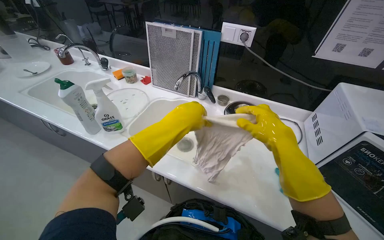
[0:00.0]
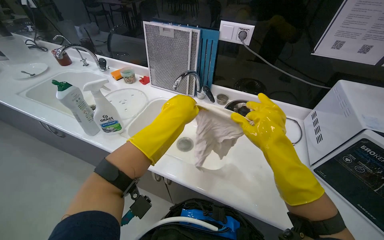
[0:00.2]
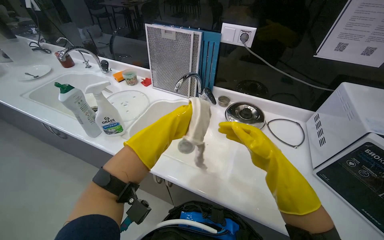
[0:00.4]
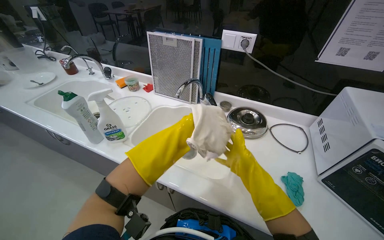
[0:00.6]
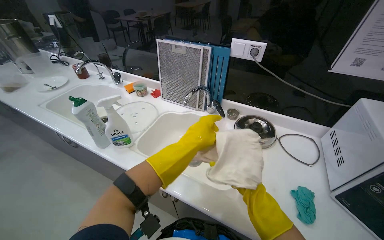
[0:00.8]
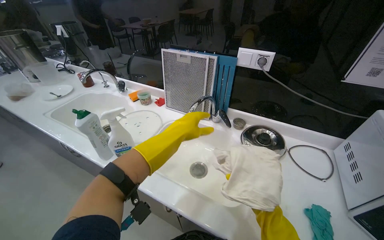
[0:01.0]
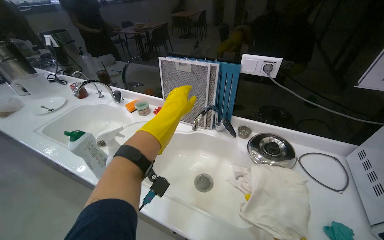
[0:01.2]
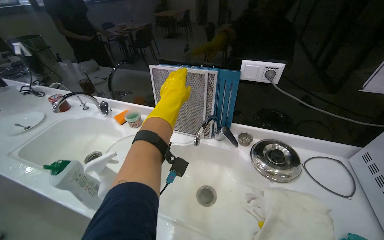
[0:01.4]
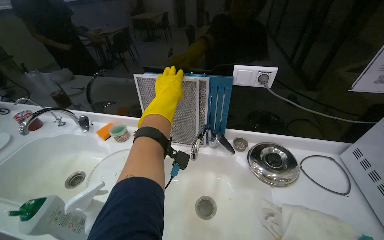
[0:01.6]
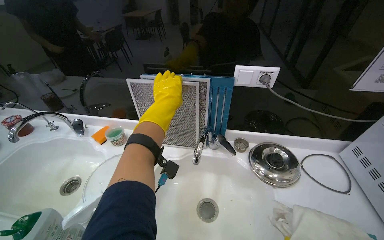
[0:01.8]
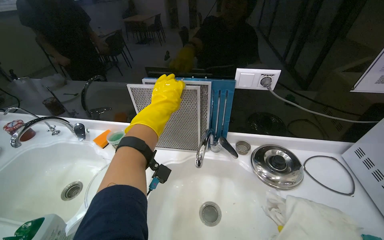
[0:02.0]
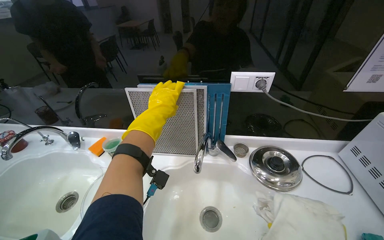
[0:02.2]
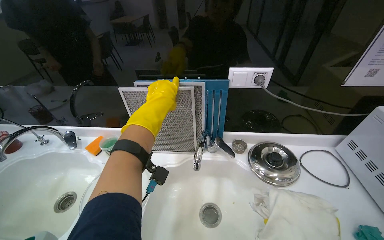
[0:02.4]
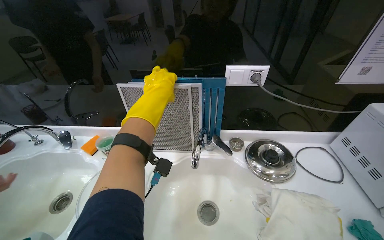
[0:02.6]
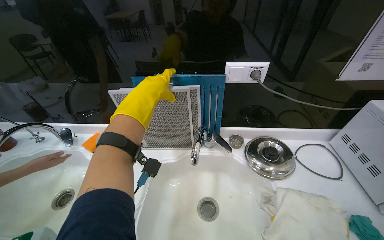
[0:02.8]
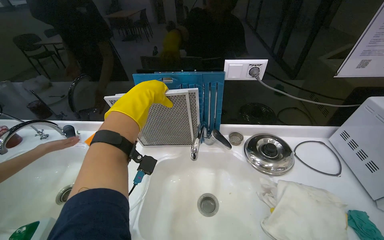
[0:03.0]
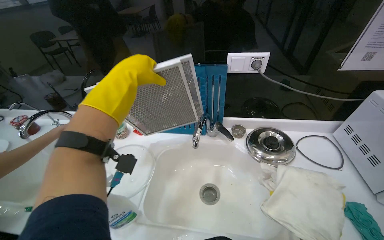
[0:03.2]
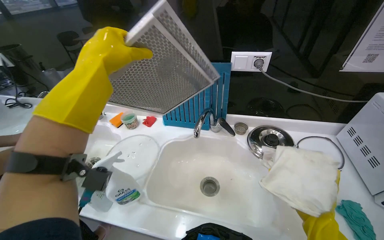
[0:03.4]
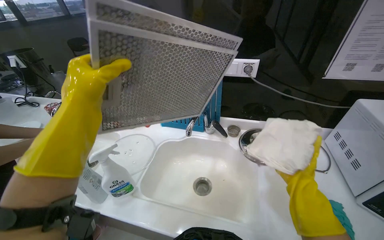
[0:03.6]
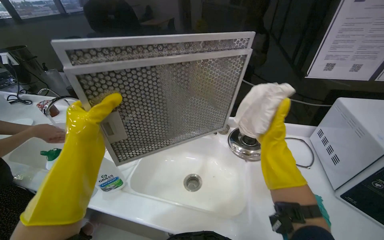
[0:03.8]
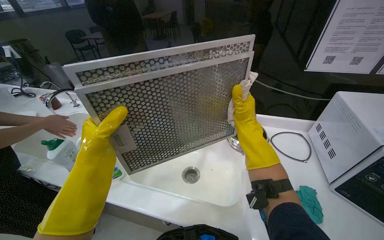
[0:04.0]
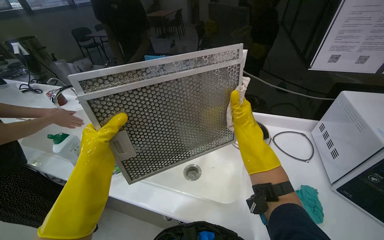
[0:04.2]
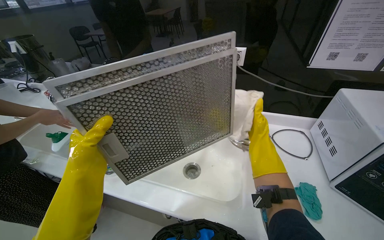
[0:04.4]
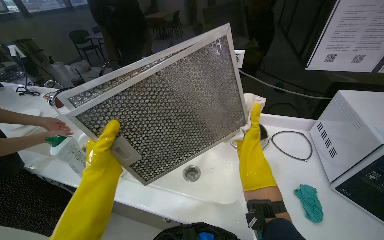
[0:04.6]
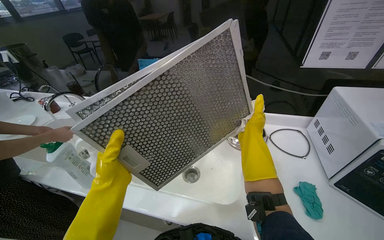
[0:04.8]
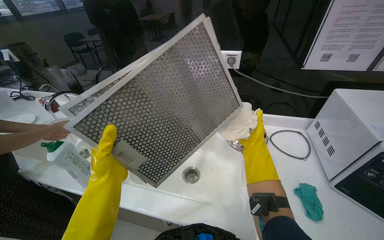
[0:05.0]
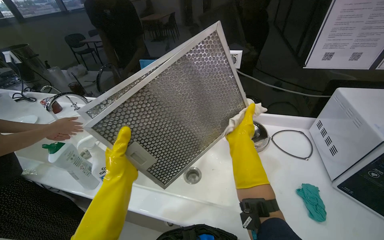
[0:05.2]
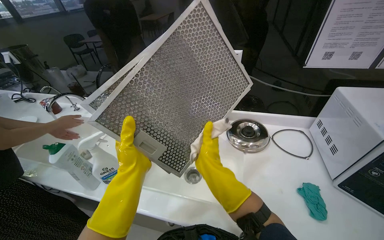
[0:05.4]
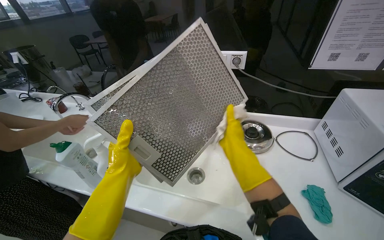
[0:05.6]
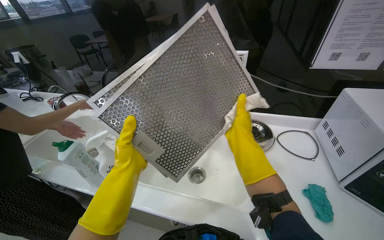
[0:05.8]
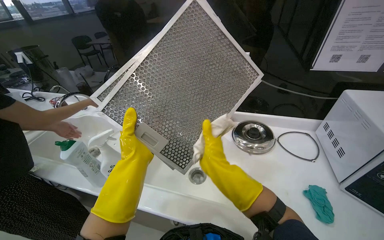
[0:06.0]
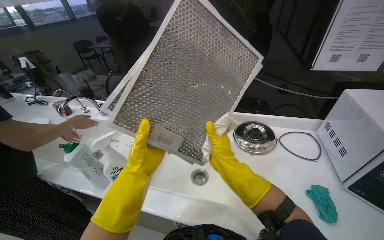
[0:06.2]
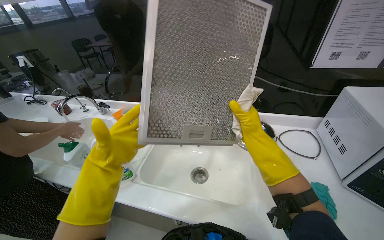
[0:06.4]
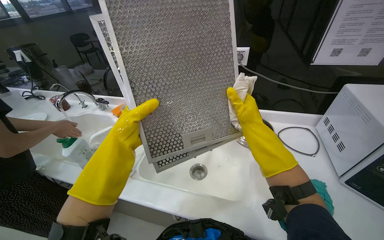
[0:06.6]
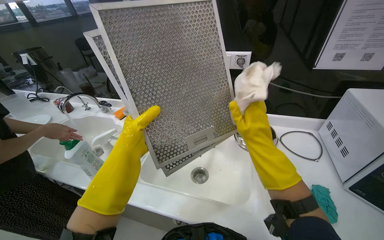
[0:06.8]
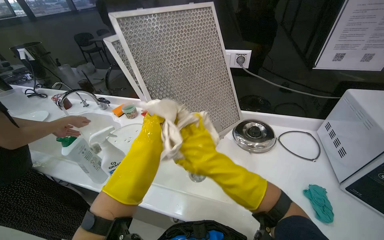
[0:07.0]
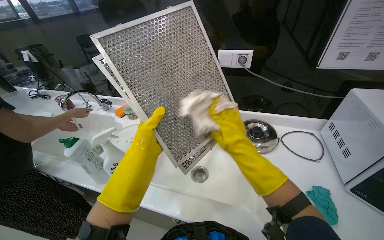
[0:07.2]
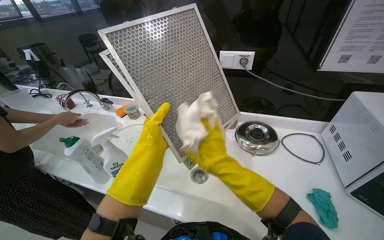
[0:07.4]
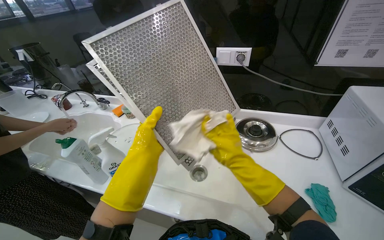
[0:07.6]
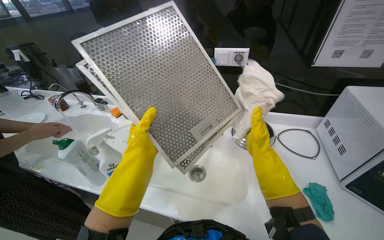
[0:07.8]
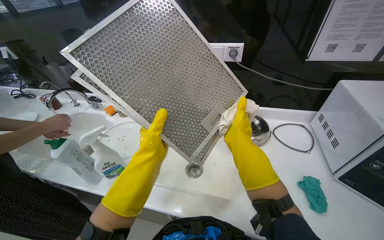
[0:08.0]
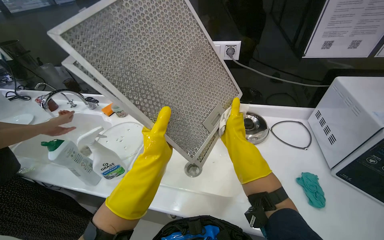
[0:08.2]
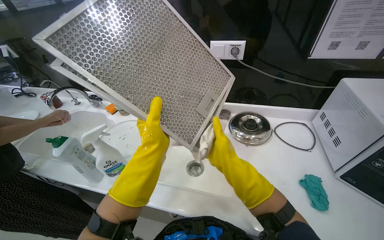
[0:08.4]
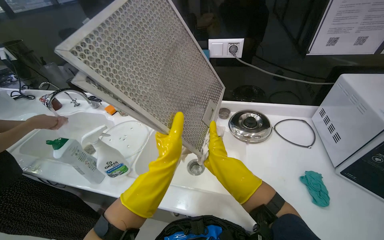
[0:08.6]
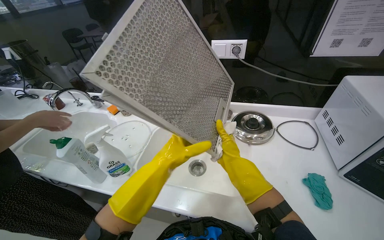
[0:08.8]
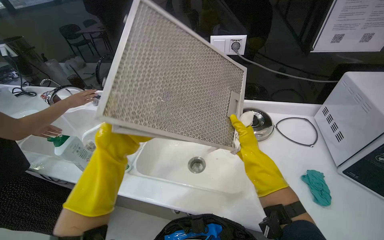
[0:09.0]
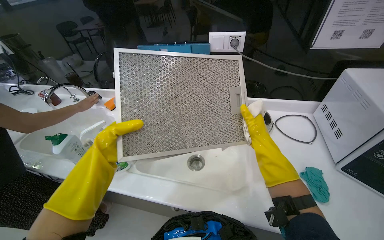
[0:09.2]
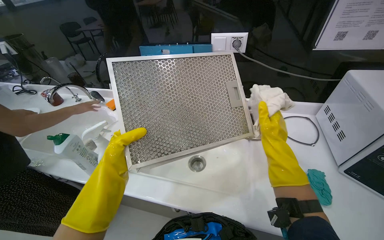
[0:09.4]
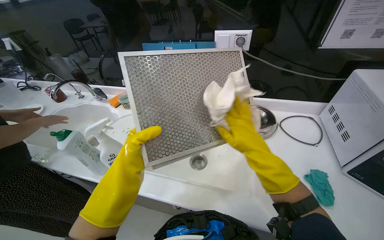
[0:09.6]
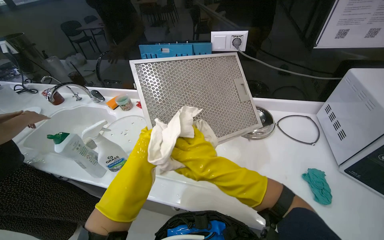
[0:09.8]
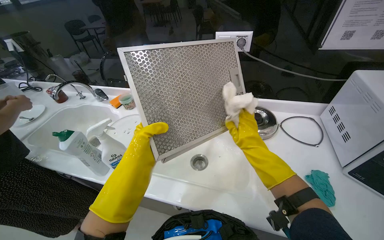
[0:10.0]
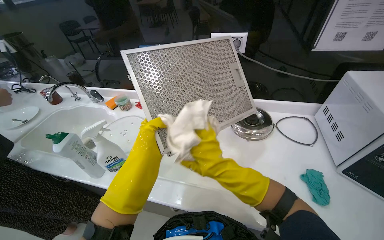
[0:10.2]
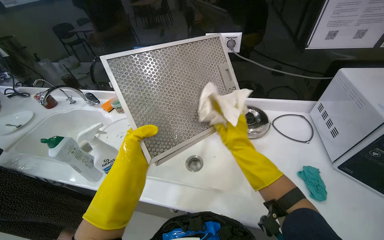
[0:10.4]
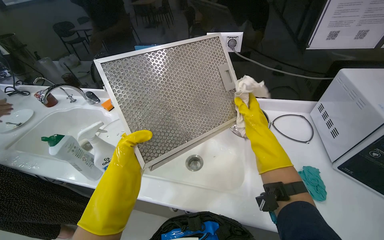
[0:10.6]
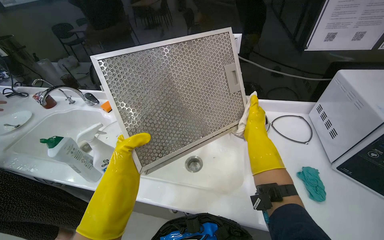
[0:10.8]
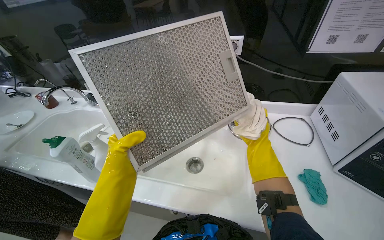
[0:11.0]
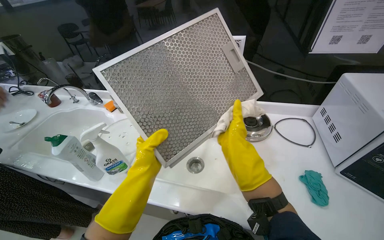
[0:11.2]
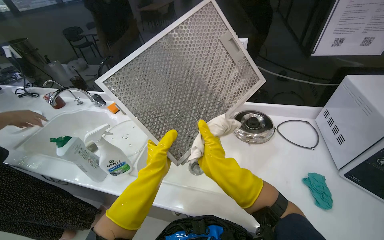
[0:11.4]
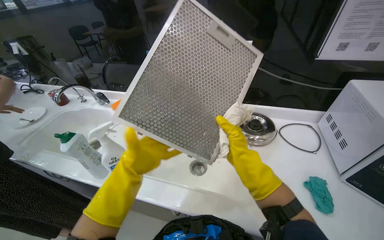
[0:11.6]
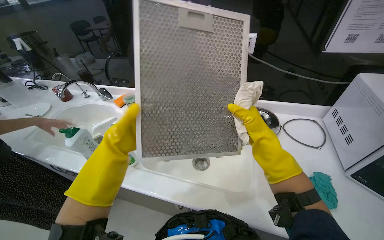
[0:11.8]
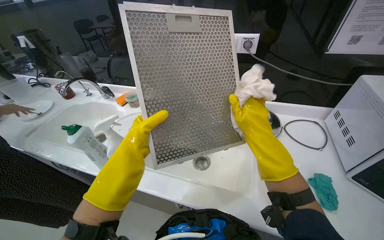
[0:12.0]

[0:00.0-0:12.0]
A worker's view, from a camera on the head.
Job: cleaning kitchen.
The whole recording: Cleaning and installing range hood filters. The worker cleans and installs metal and blue filters for the range hood.
0.0 to 1.6 s: The left hand heads up the picture and farther from the camera, covering roughly 40 cm.
3.0 to 4.4 s: The left hand is displaced down the picture by some 35 cm.
4.4 to 6.0 s: The right hand goes approximately 20 cm to the left and nearer to the camera.
6.0 to 7.6 s: The right hand moves roughly 10 cm up the picture and comes back.
7.6 to 9.0 s: The right hand goes left and right, roughly 15 cm each way, reversing 2 times.
9.0 to 10.4 s: The right hand goes left and right, about 15 cm each way, reversing 3 times.
10.4 to 12.0 s: The right hand moves roughly 15 cm farther from the camera and comes back.

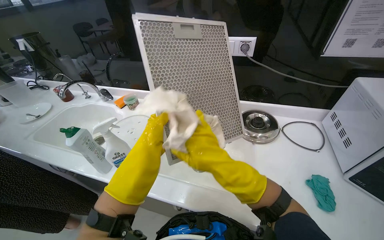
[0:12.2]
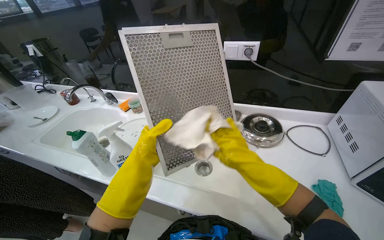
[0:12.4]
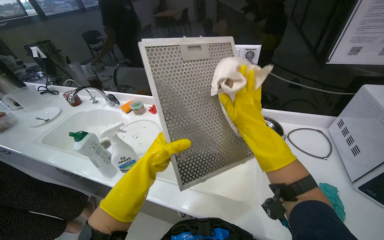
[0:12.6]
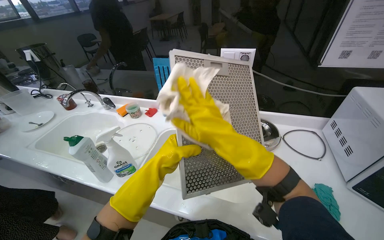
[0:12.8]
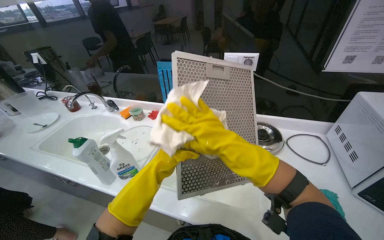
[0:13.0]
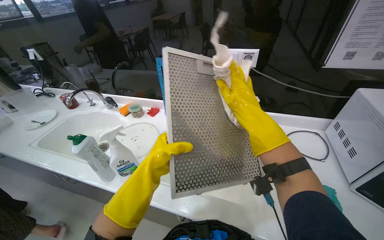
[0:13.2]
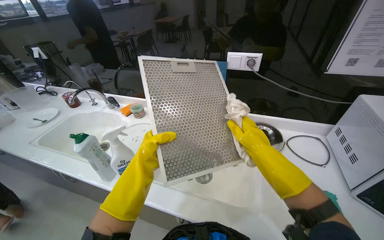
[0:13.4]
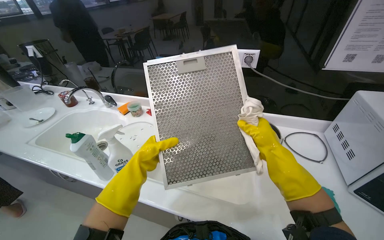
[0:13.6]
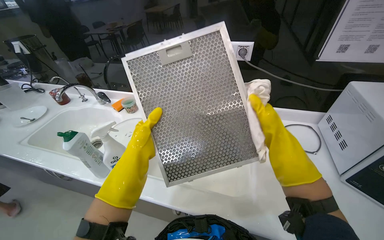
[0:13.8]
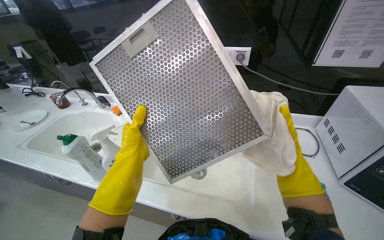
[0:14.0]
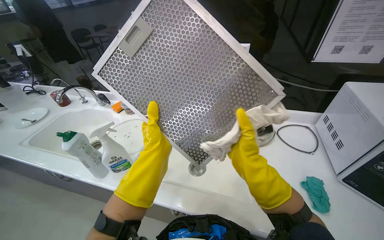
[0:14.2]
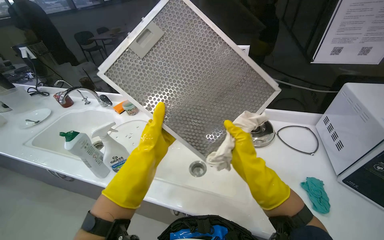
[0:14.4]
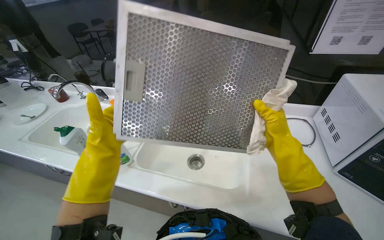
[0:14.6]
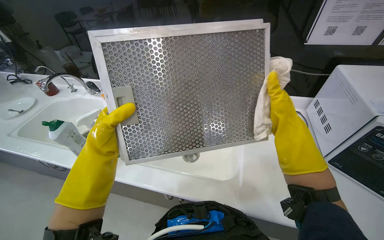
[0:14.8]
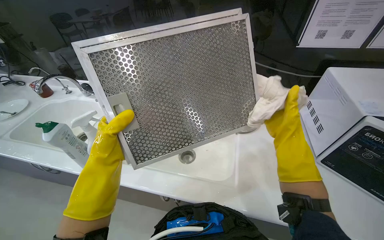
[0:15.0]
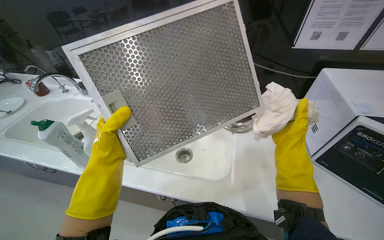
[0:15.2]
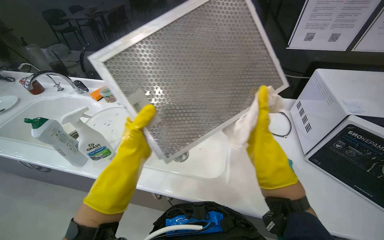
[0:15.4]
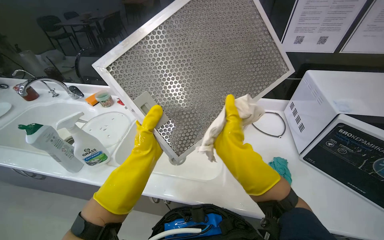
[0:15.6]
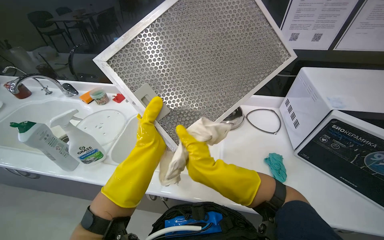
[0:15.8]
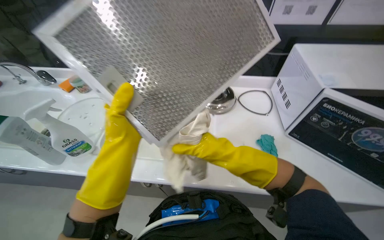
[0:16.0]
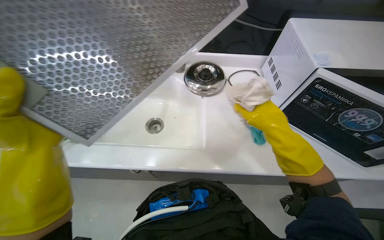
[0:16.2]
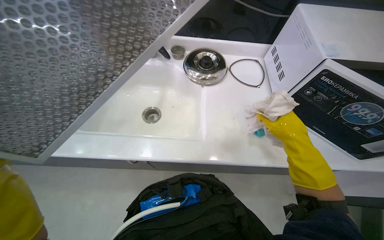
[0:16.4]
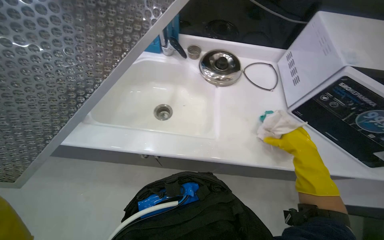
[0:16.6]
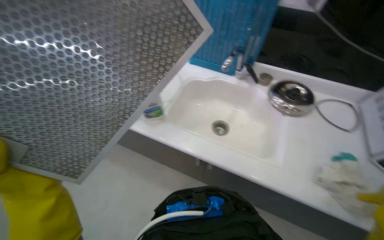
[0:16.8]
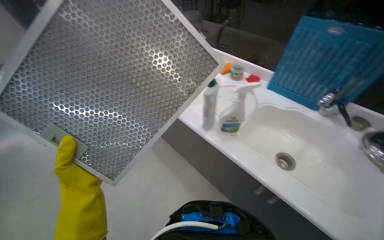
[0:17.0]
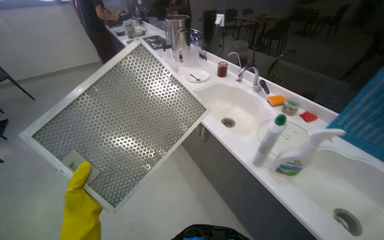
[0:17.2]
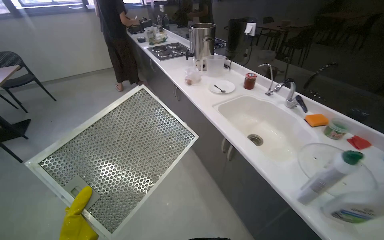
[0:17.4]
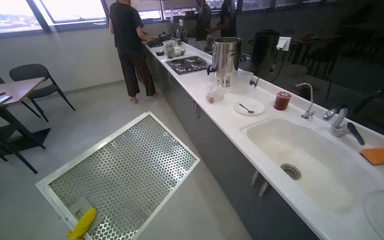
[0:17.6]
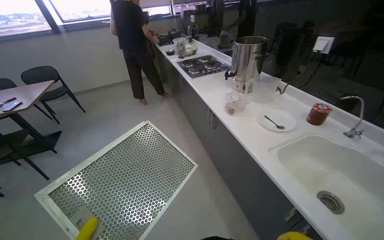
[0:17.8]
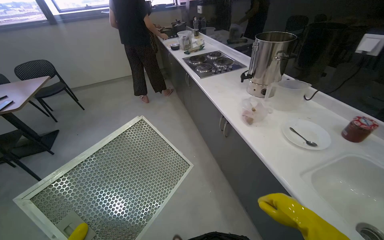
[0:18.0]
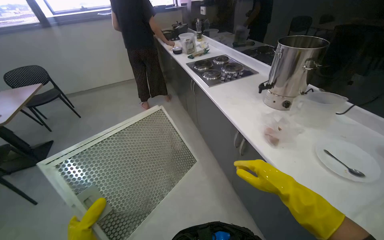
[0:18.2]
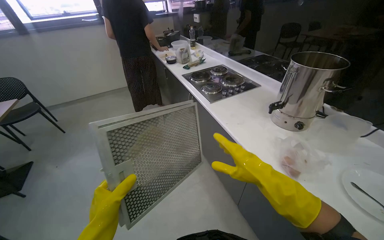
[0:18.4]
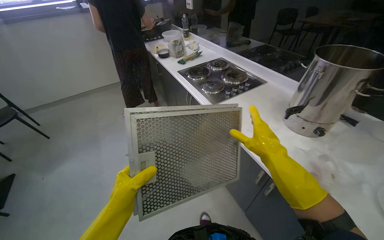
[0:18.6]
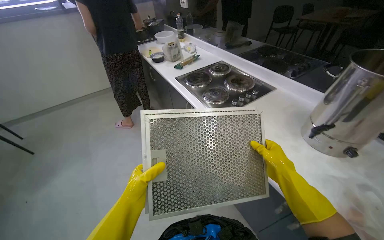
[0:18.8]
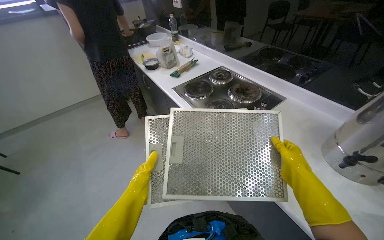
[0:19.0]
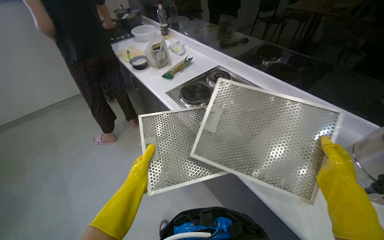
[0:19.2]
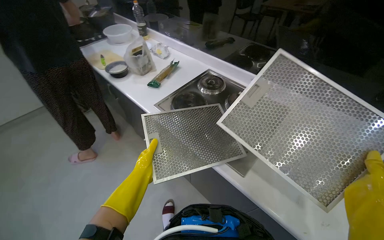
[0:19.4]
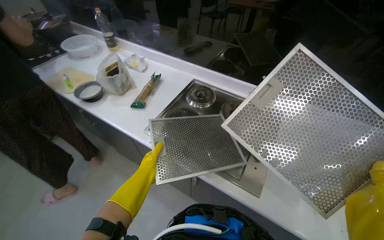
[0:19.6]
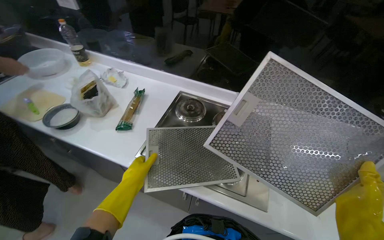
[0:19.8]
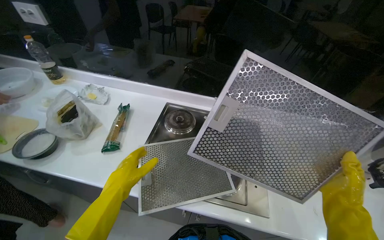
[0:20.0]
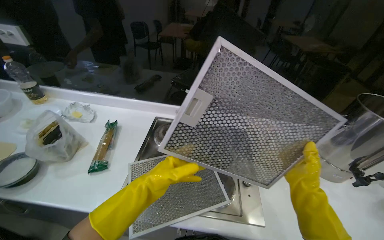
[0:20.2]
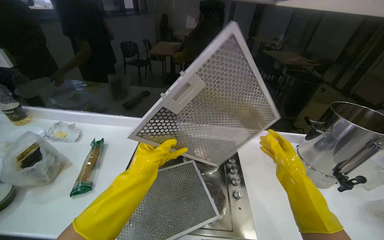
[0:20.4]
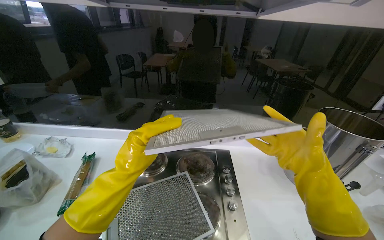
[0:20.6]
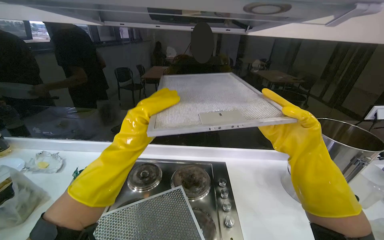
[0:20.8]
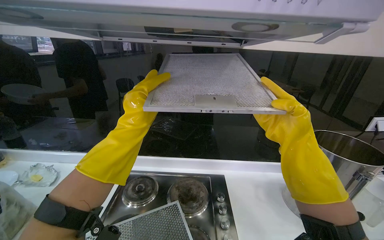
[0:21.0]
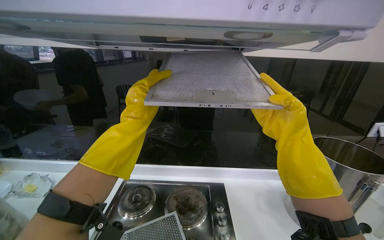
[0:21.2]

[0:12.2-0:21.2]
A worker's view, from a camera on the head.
Job: cleaning kitchen.
The whole recording: Cleaning and installing range hood filters. The worker cleans and installs metal and blue filters for the range hood.
12.2 to 13.8 s: The right hand goes left and right, about 20 cm each way, reversing 2 times.
13.8 to 15.2 s: The right hand reaches approximately 10 cm to the left, then returns.
15.2 to 16.6 s: The view tips downward by about 20 degrees. The right hand moves down the picture, approximately 20 cm, and reaches approximately 15 cm to the left, then returns.
16.6 to 18.2 s: The camera is carried approximately 60 cm. The wearer's head swings about 35 degrees to the left.
19.8 to 21.2 s: The view tilts some 25 degrees upward. The left hand heads up the picture and to the right, covering some 40 cm.
